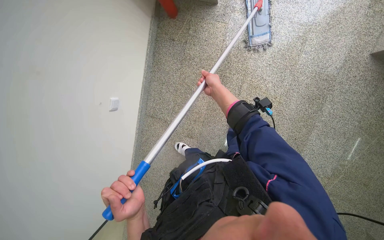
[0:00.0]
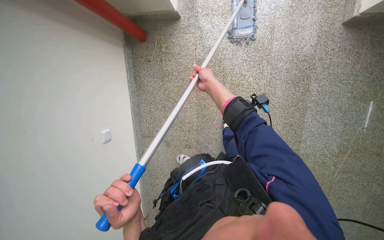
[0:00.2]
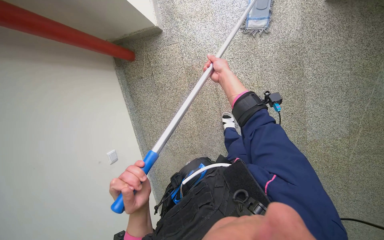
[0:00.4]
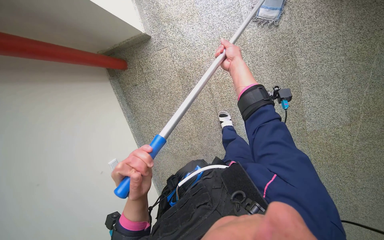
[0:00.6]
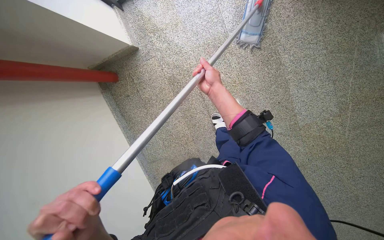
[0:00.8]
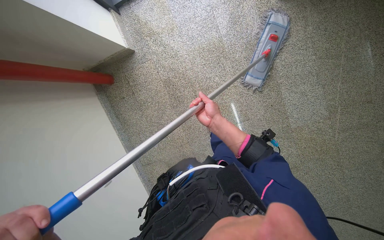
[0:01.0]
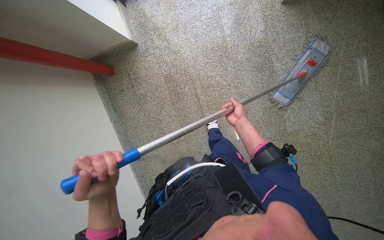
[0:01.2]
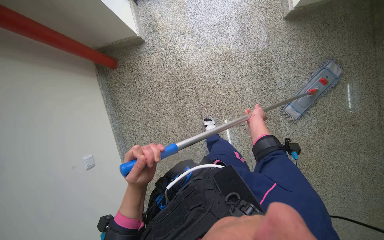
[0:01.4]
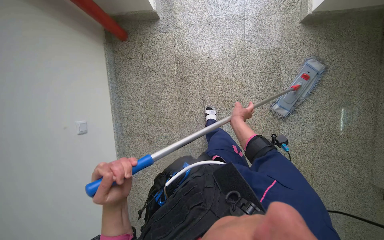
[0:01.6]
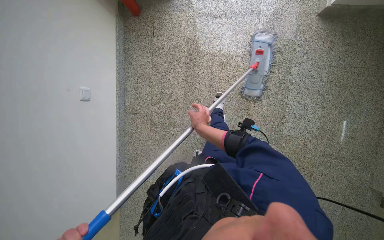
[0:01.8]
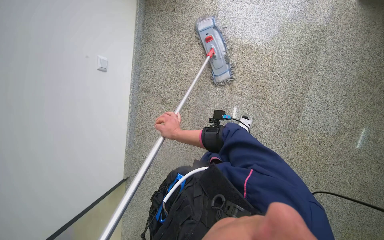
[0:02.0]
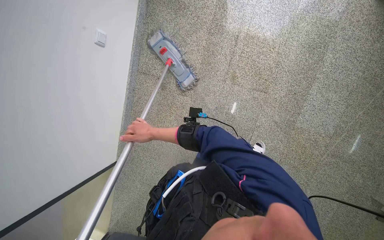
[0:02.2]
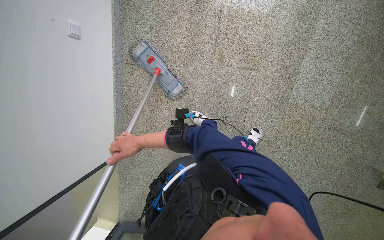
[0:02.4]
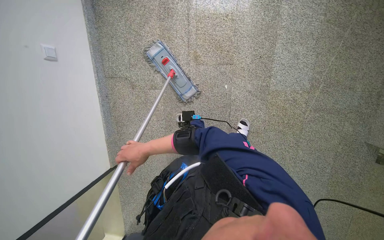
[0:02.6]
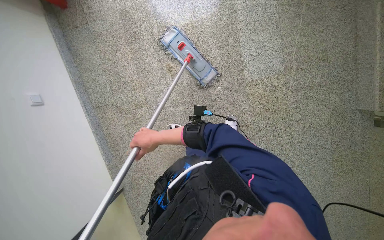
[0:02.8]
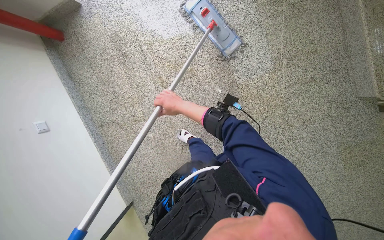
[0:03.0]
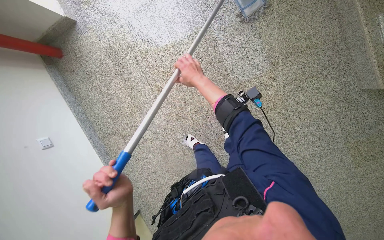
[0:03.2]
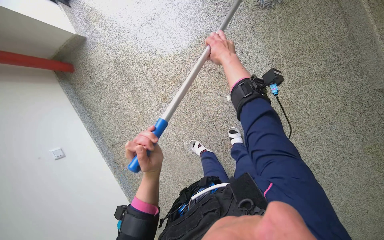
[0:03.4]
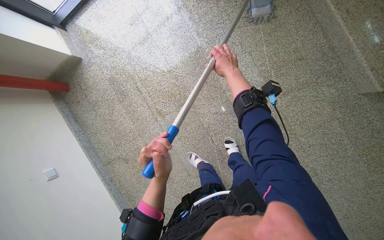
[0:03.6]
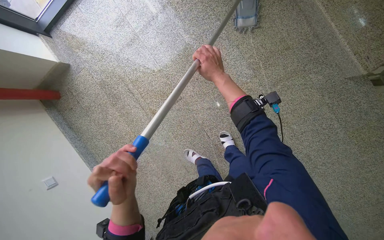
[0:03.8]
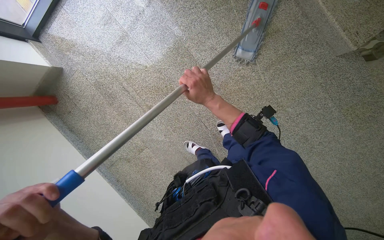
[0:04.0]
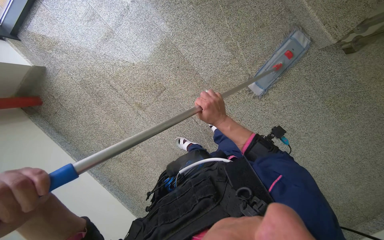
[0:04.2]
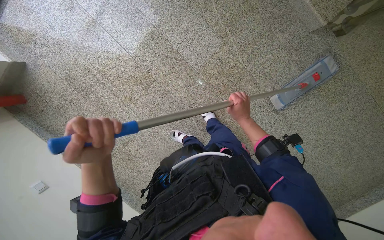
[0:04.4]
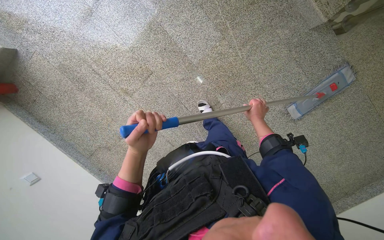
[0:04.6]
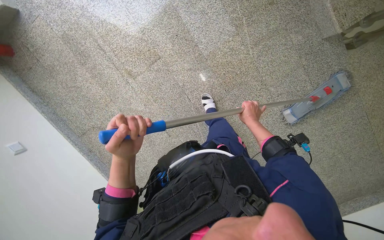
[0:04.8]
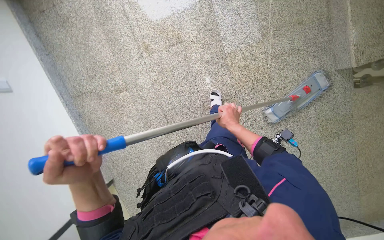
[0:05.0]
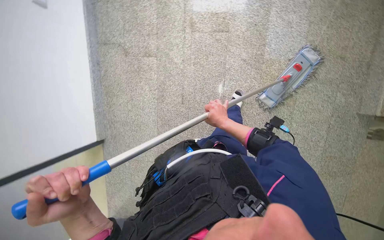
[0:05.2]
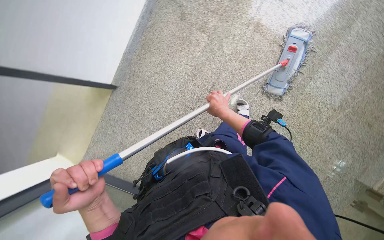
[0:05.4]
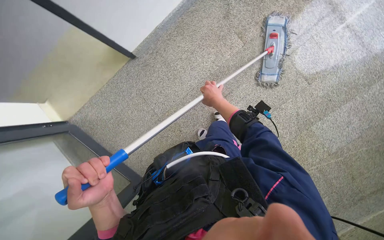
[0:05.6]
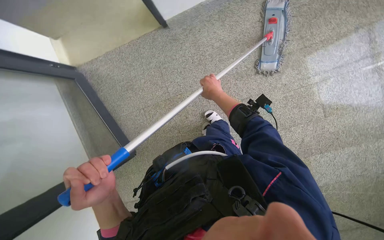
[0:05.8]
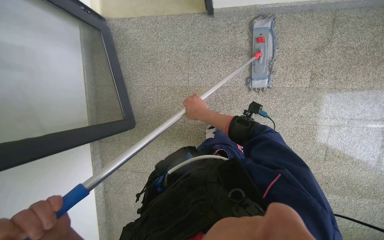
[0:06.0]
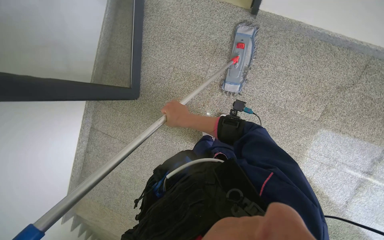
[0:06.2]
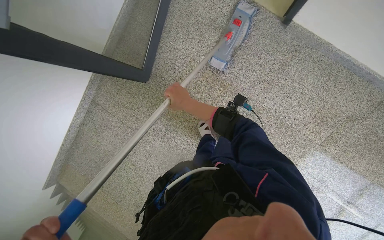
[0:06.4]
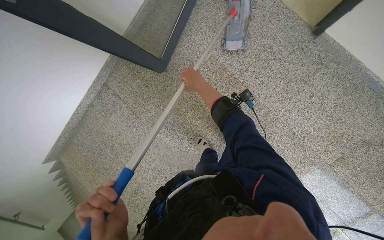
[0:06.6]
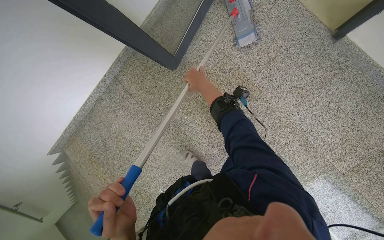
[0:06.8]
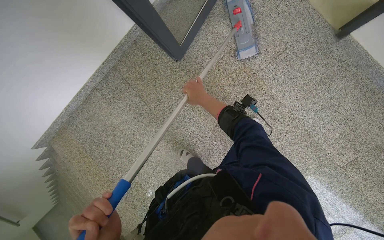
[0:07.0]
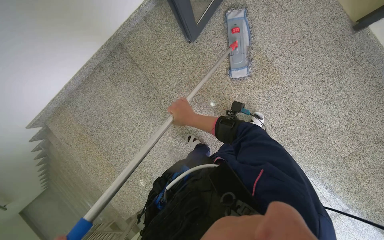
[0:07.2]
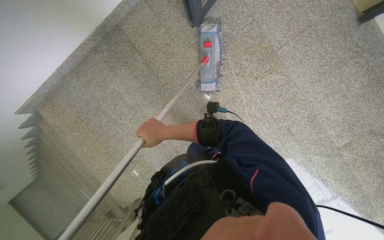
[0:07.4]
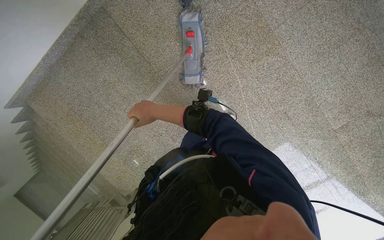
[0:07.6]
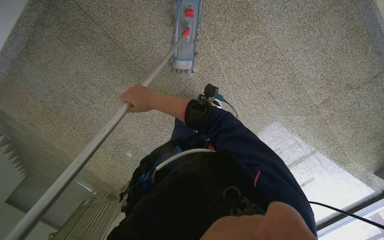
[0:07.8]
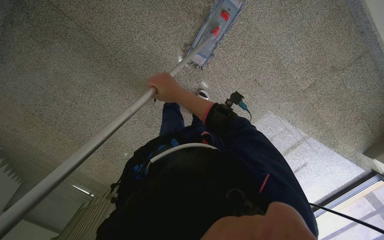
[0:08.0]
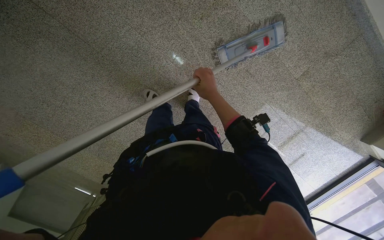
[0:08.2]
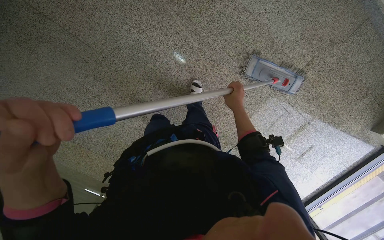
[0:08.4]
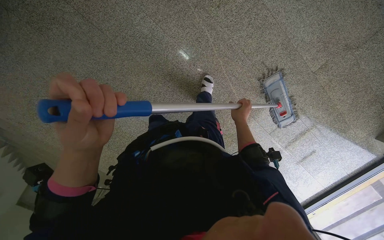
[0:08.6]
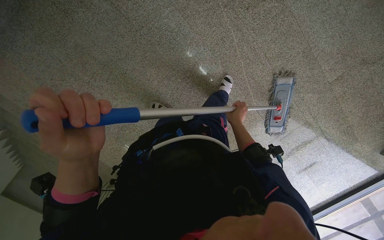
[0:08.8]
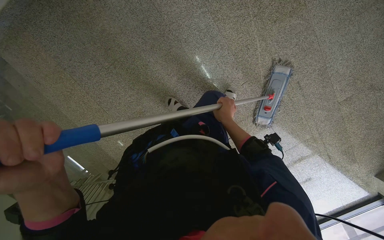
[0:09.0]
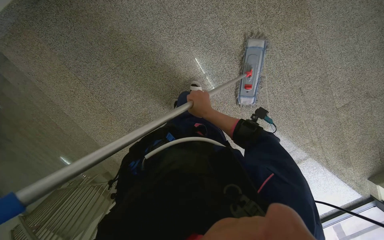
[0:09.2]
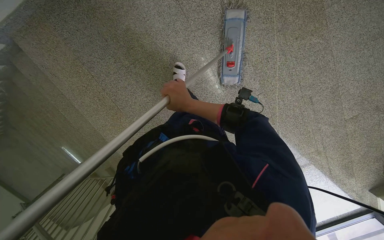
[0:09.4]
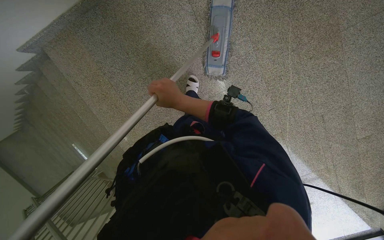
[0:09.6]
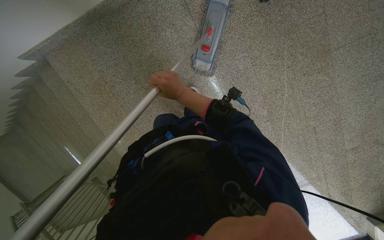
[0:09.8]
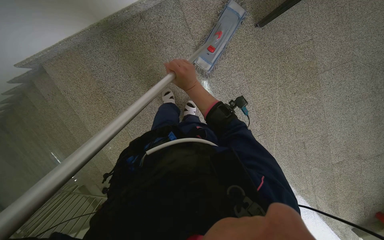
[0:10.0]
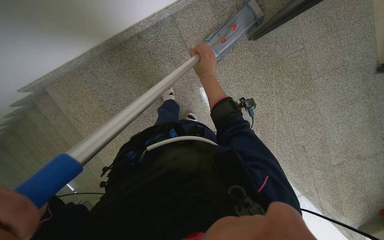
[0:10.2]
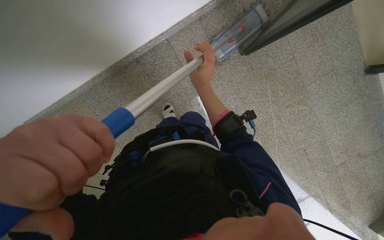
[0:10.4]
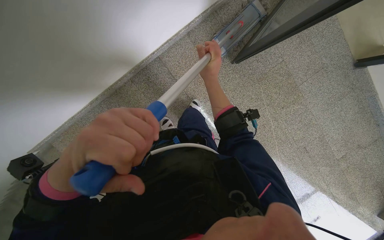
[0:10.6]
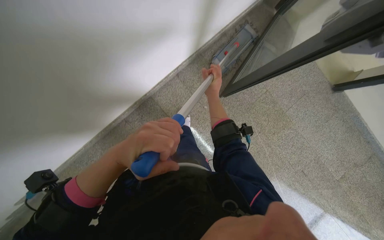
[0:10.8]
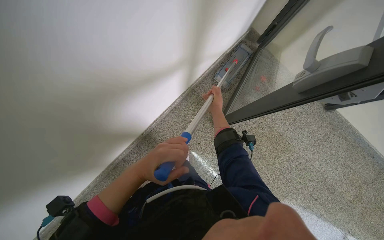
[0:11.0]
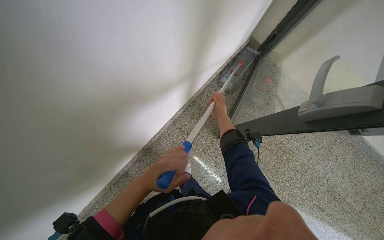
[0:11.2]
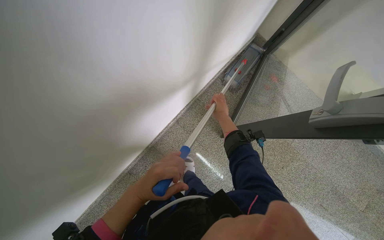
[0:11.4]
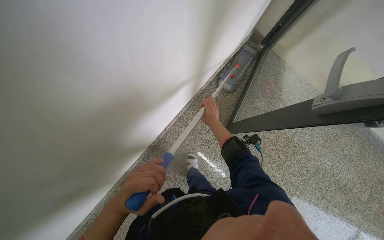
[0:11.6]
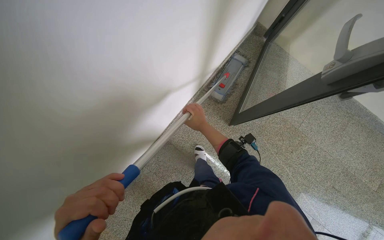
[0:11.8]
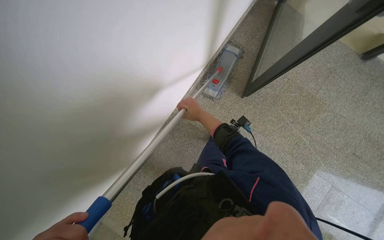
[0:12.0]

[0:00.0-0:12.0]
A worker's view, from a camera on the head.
Job: mopping floor.
The whole recording: Mopping staircase floor. The worker cleans and reattaches the mop head to continue mopping the staircase floor.
0:01.6 to 0:03.0: The wearer moves approximately 60 cm.
0:03.0 to 0:04.4: The right hand moves to the right, some 40 cm.
0:04.4 to 0:06.0: The view pans to the right by roughly 15 degrees. The camera pitches downward, by about 15 degrees. The scene rotates clockwise by approximately 130 degrees.
0:07.6 to 0:09.0: The right hand shifts approximately 35 cm to the right.
0:09.0 to 0:10.4: The right hand is displaced nearer to the camera, up the picture and to the left by about 50 cm.
0:10.4 to 0:12.0: The camera pitches upward, by roughly 15 degrees.

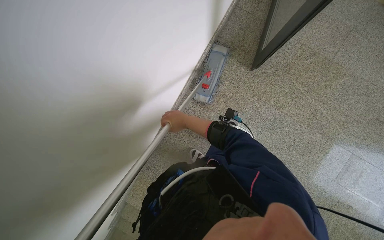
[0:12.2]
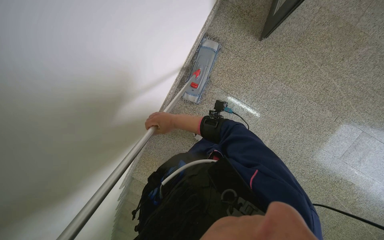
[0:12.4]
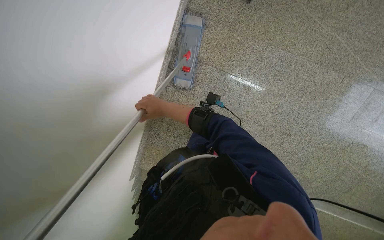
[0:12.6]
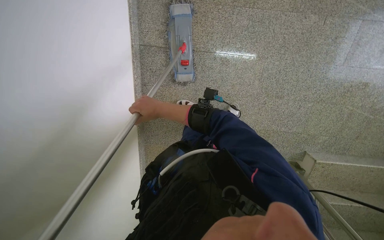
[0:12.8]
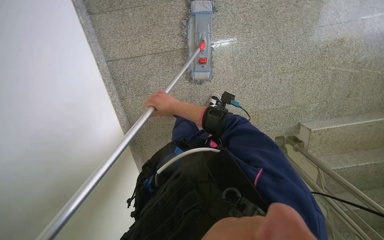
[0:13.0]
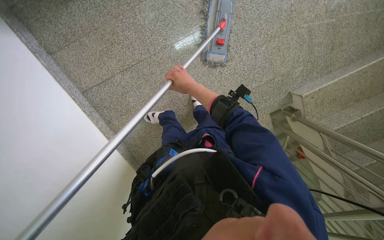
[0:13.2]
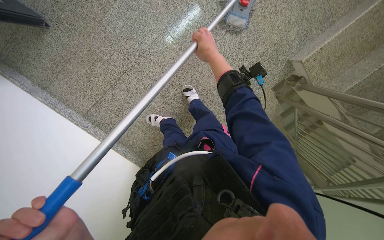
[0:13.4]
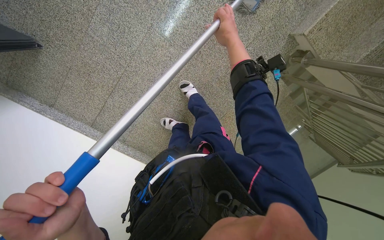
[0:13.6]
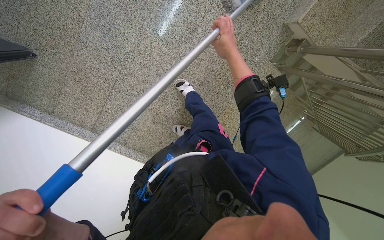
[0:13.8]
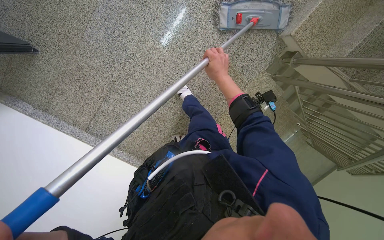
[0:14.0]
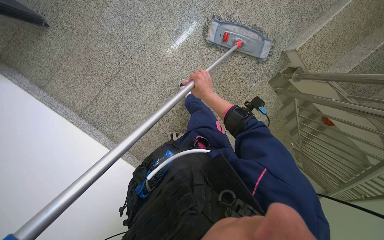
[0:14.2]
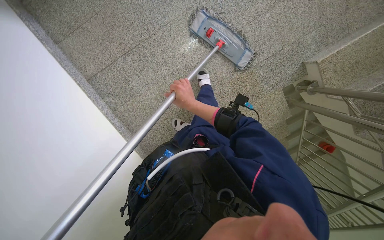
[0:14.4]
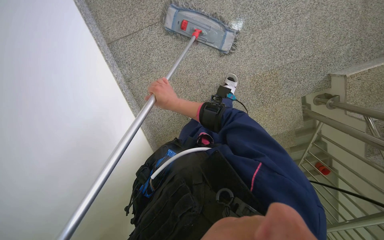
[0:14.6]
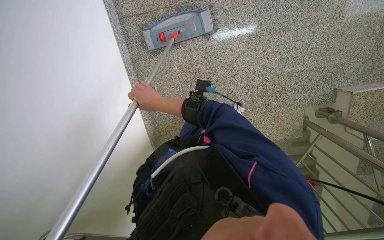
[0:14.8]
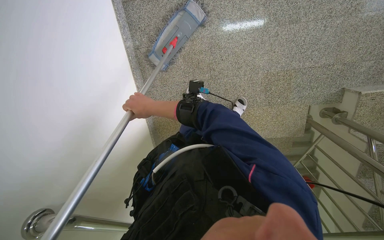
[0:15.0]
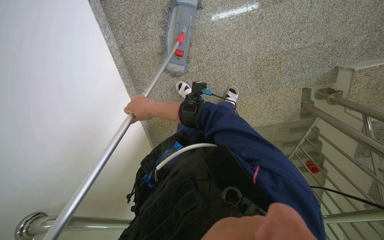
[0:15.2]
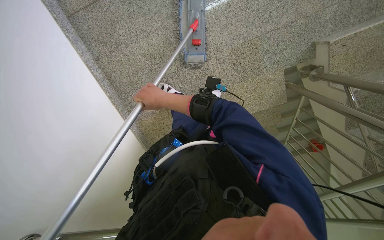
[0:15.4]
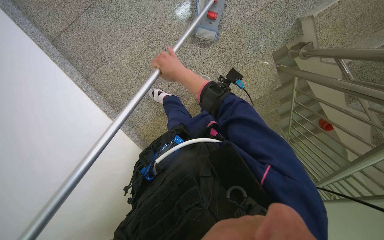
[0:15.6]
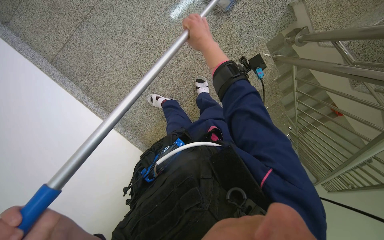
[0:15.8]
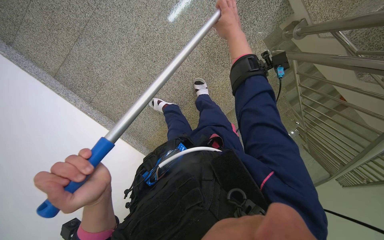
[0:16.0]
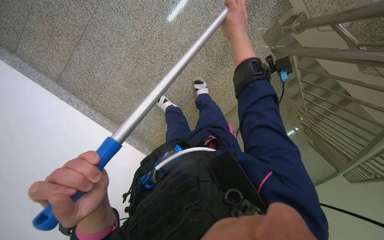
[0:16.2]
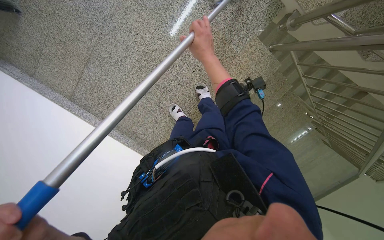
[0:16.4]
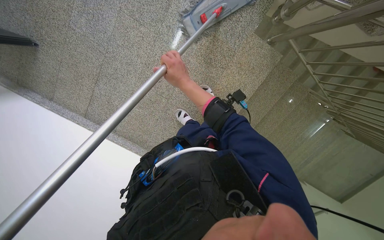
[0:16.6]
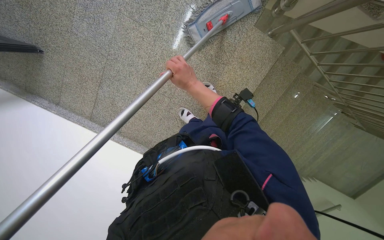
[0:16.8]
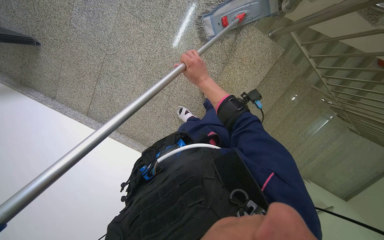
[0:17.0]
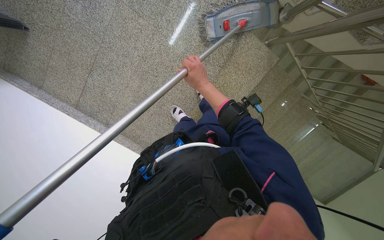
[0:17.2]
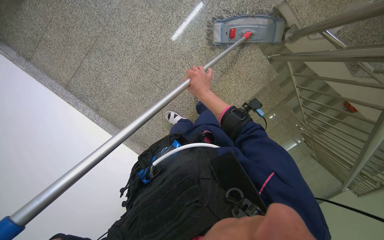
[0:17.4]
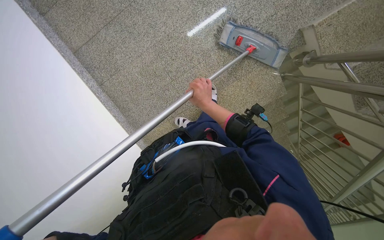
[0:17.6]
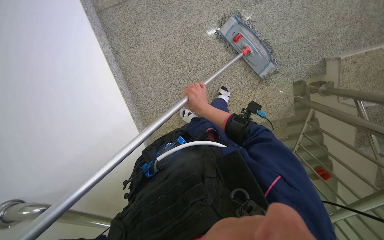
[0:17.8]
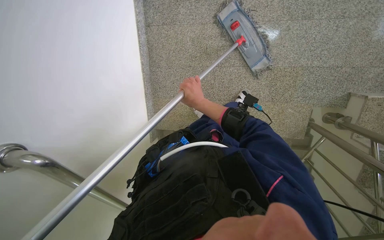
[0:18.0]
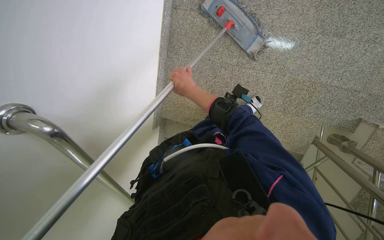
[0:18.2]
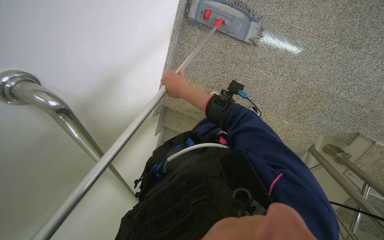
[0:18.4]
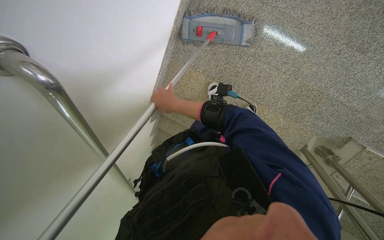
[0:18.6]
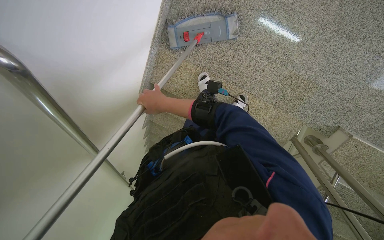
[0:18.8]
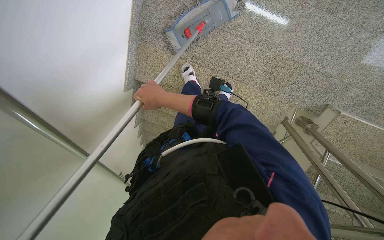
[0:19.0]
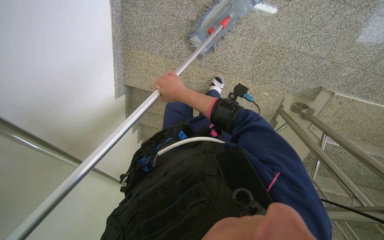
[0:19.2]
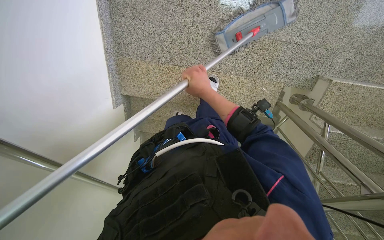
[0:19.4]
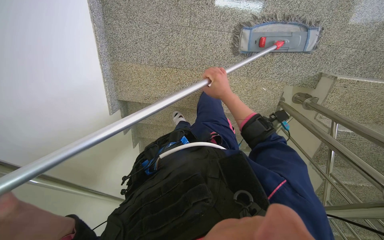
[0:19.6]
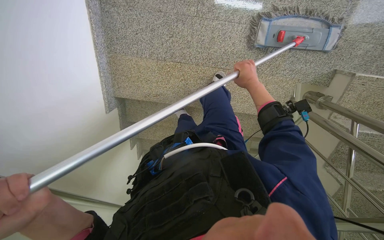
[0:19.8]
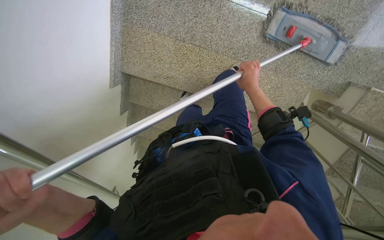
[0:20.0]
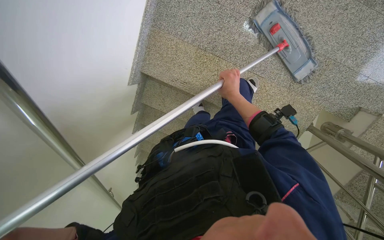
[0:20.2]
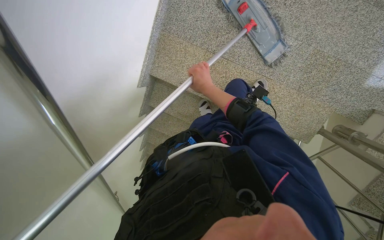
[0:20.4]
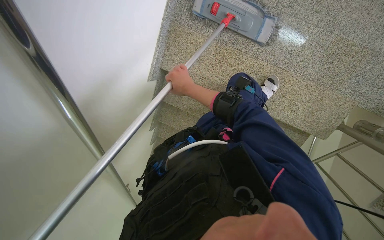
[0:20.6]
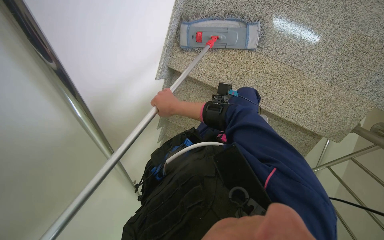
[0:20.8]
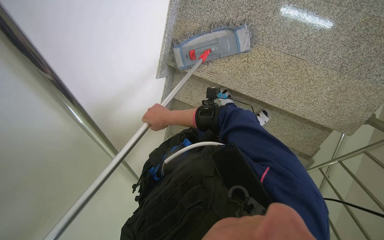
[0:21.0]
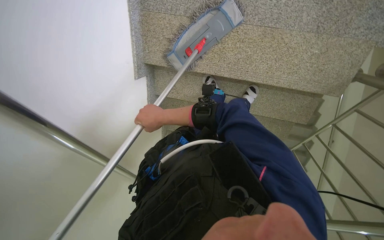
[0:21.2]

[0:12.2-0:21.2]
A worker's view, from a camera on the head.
Job: mopping floor.
The whole recording: Mopping staircase floor. The worker cleans and reattaches the mop head to continue mopping the staircase floor.
0:13.8 to 0:15.2: The head travels about 40 cm. The scene turns about 40 degrees clockwise in the picture.
0:15.2 to 0:16.6: The camera travels approximately 50 cm. The camera sweeps to the left, by about 20 degrees. The scene rotates counterclockwise by some 40 degrees.
0:16.6 to 0:18.2: The camera is carried approximately 50 cm. The camera is aimed roughly 15 degrees further to the right. The scene turns roughly 70 degrees clockwise in the picture.
0:18.2 to 0:19.8: The right hand travels to the right and farther from the camera by some 50 cm.
